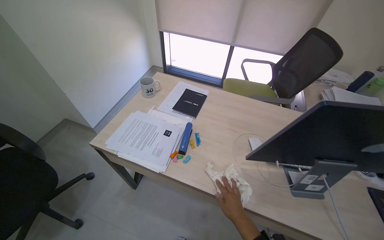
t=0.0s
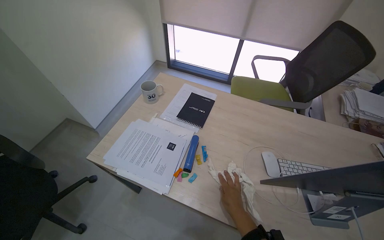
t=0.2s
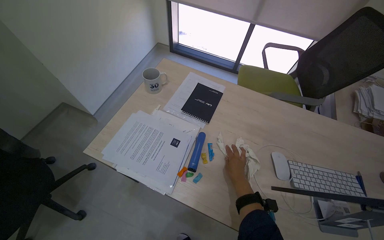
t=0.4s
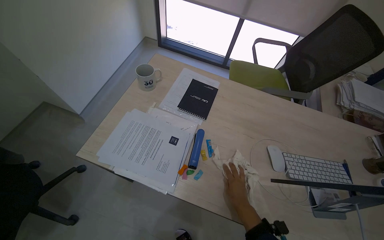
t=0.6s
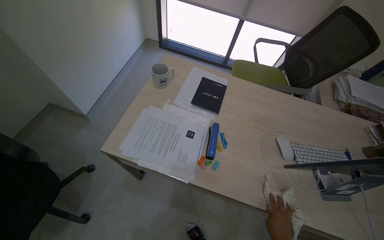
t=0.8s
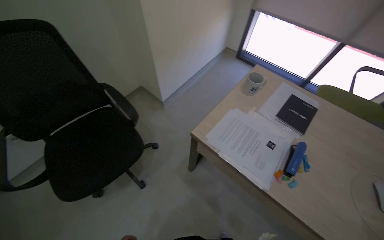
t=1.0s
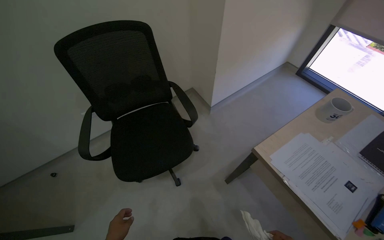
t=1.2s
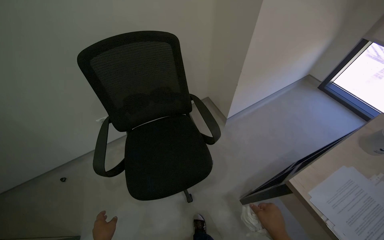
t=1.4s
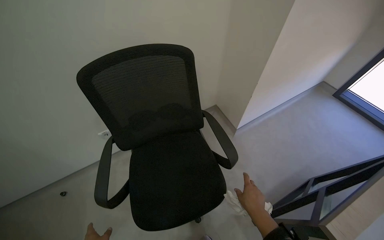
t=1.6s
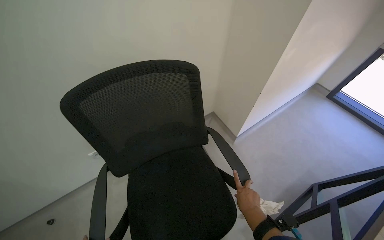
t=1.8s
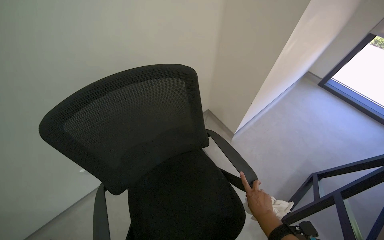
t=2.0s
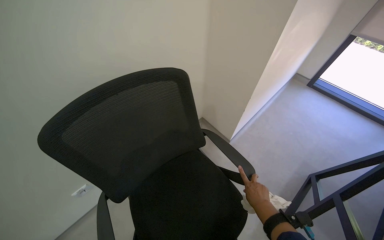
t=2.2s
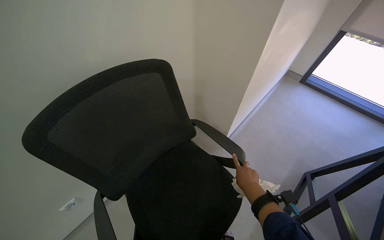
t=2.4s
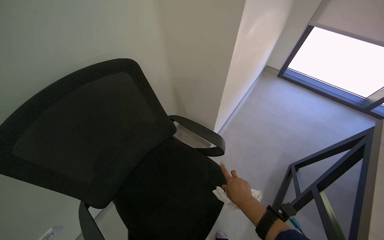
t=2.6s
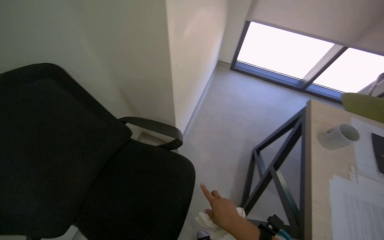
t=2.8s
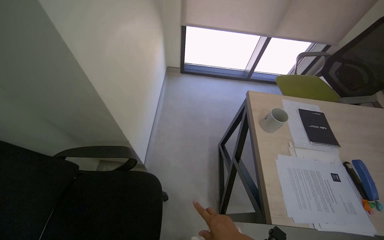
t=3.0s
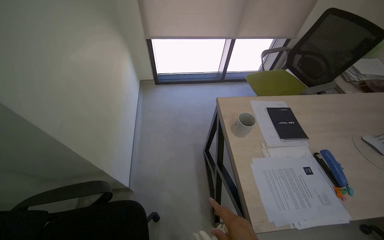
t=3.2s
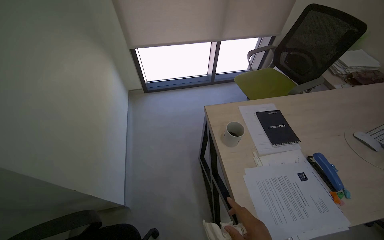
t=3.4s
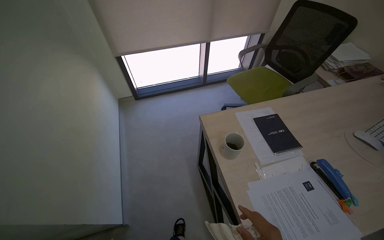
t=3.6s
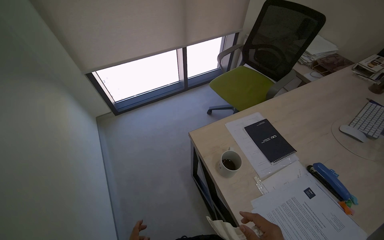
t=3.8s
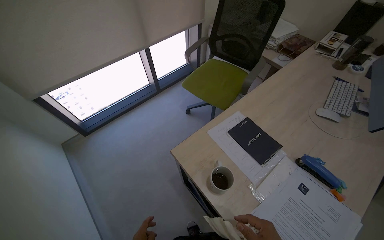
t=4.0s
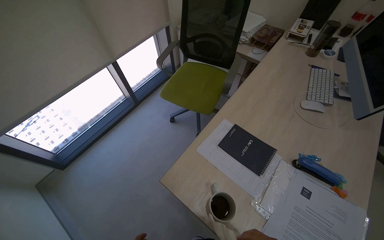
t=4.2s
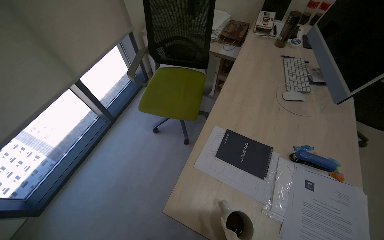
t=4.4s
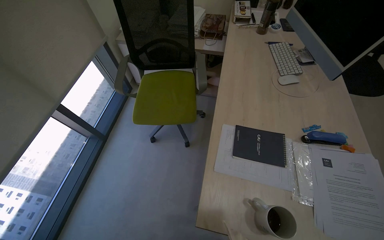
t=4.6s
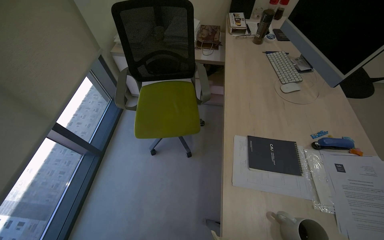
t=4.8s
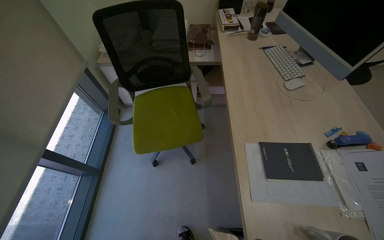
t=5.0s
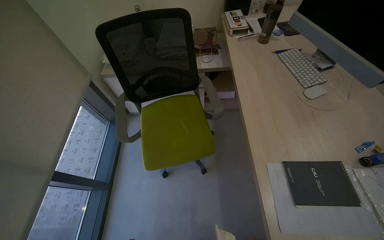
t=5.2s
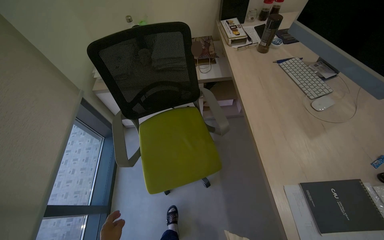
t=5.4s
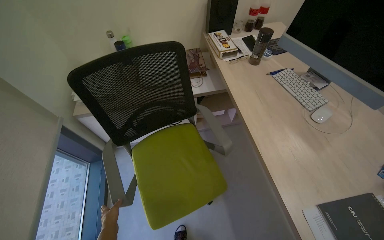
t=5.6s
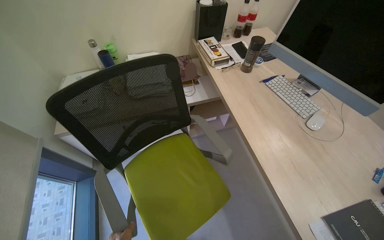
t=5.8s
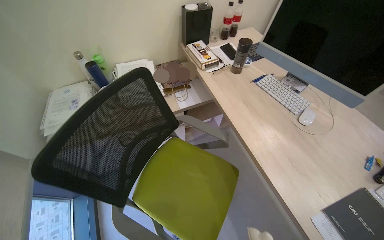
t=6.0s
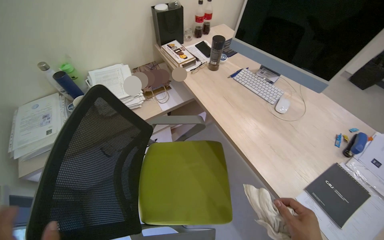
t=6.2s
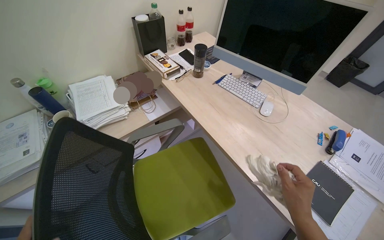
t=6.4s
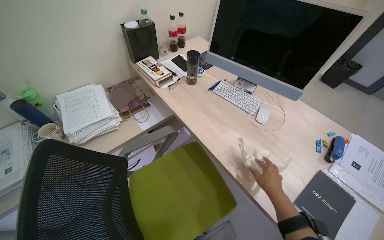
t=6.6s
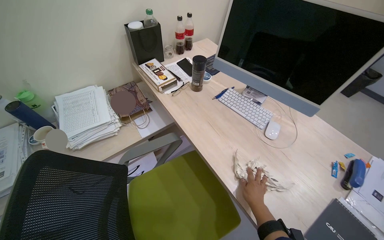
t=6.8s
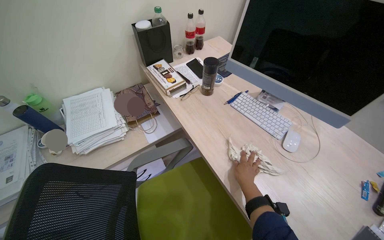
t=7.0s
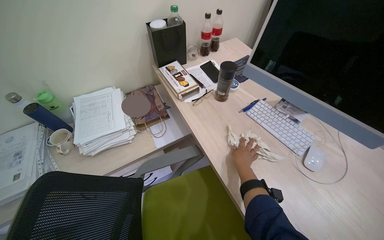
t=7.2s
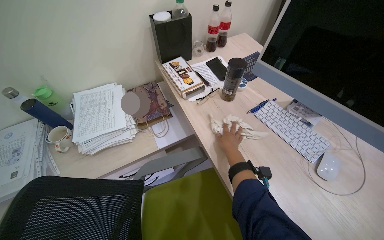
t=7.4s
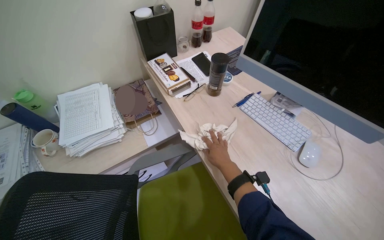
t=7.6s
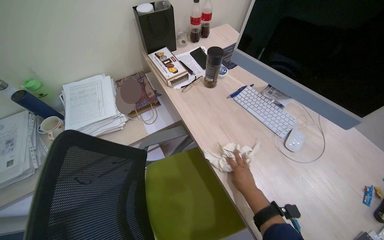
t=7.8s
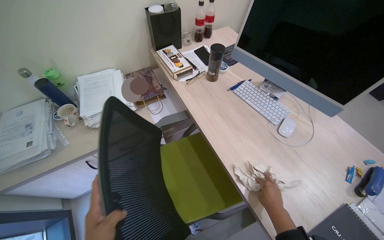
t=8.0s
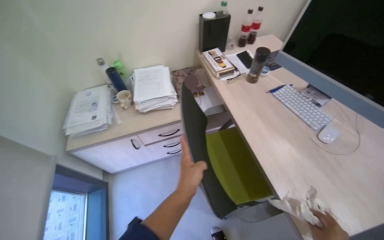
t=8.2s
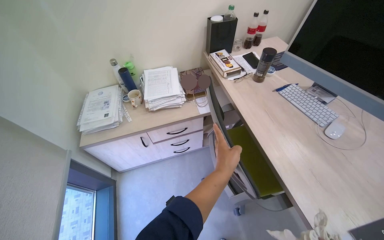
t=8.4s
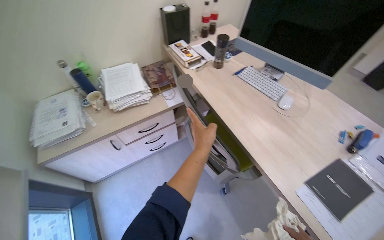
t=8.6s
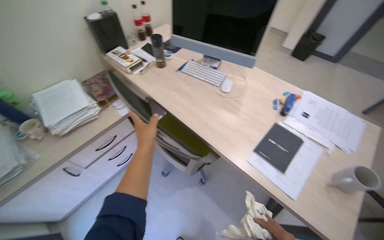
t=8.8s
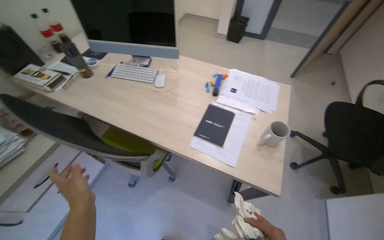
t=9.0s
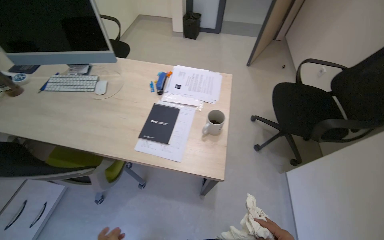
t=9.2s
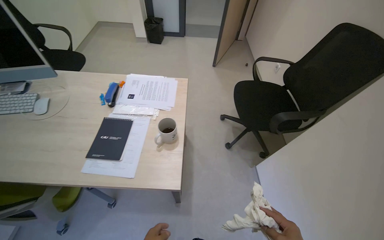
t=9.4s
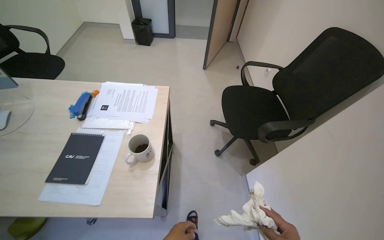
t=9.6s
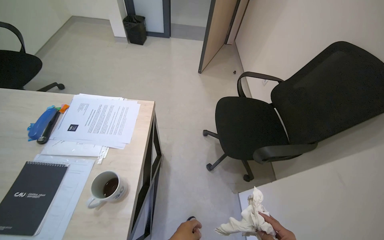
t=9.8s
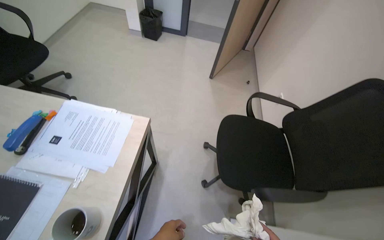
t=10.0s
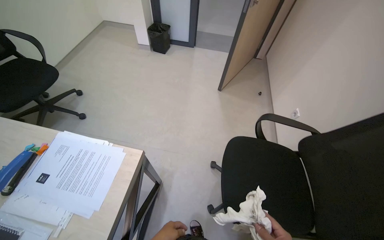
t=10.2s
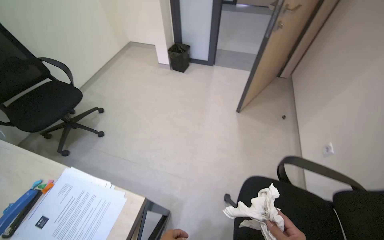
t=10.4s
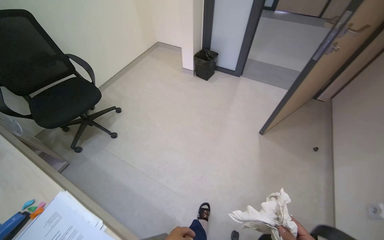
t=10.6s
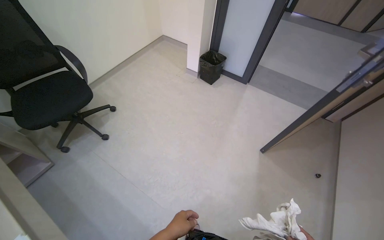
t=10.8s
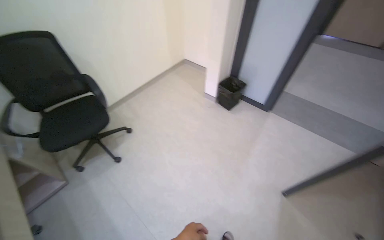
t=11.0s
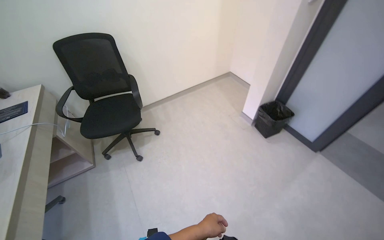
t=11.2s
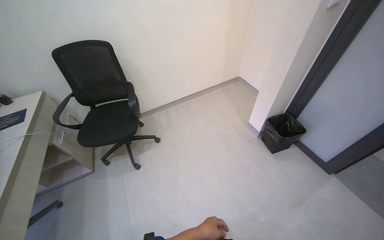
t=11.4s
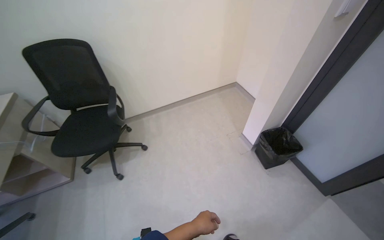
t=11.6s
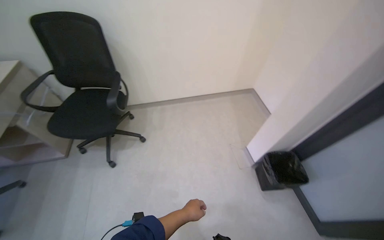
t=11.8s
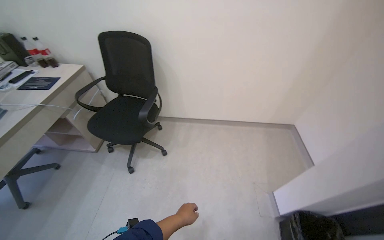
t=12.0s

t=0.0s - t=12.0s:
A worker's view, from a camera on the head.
Job: wiping surfaces.
The whole recording: Cleaning office area surfaces. The worker cleans surfaces in office rooms, including desks, chairs, and shelves, and handles trash.
t=0.0s - t=1.6s: The camera travels some 80 cm. The wearer looks roughly 40 degrees further to the left.
t=1.6s - t=3.0s: The head turns to the right by roughly 35 degrees.
t=4.4s - t=6.0s: The camera is carried roughly 70 cm. The wearer looks approximately 50 degrees further to the right.
t=7.6s - t=9.0s: The head travels roughly 50 cm. The wearer looks roughly 35 degrees further to the right.
t=9.0s - t=10.4s: The wearer moves about 1 m.
t=10.4s - t=12.0s: The head travels some 1.5 m. The head rotates some 75 degrees to the left.

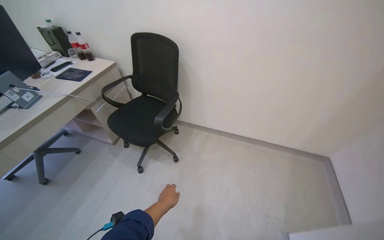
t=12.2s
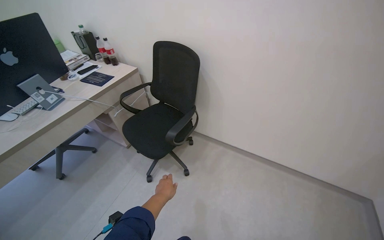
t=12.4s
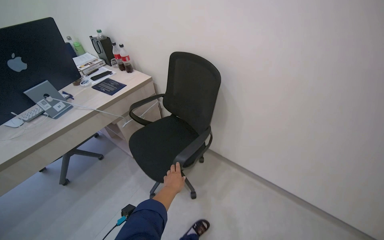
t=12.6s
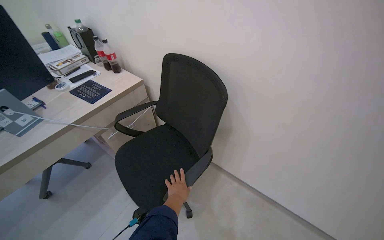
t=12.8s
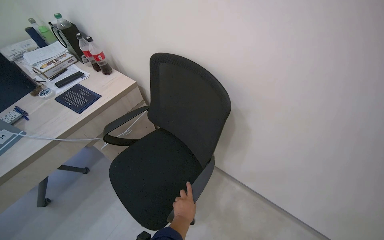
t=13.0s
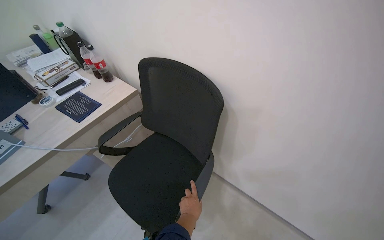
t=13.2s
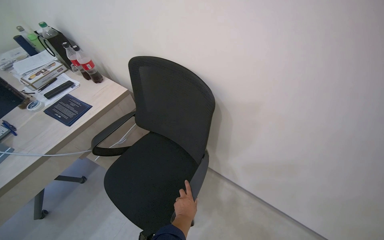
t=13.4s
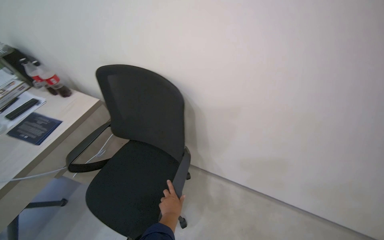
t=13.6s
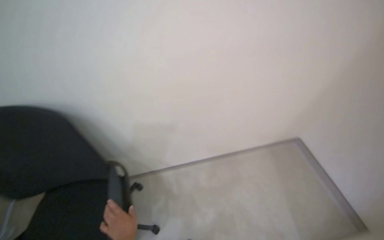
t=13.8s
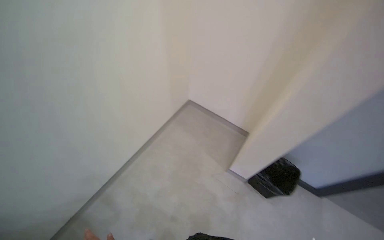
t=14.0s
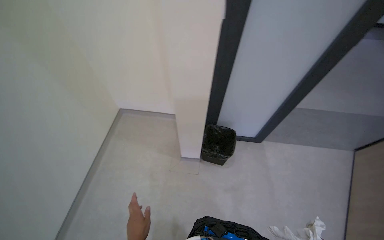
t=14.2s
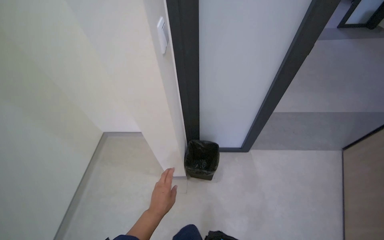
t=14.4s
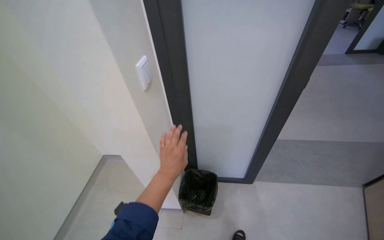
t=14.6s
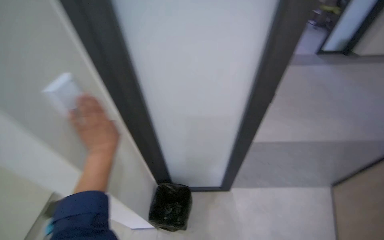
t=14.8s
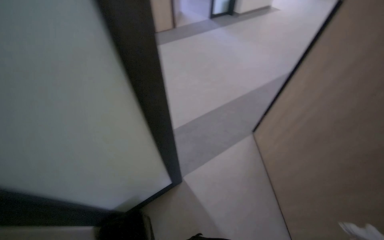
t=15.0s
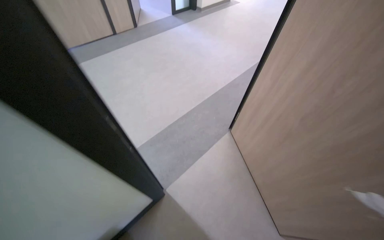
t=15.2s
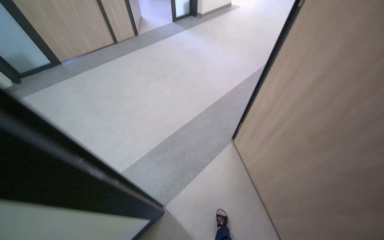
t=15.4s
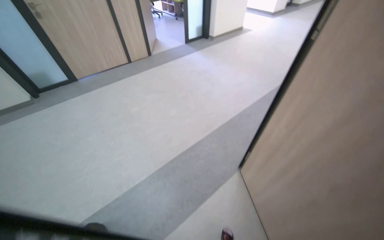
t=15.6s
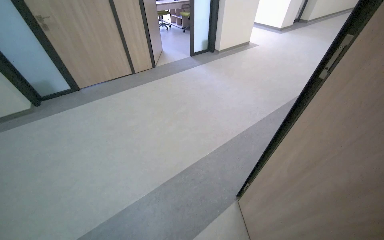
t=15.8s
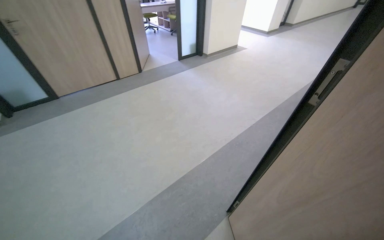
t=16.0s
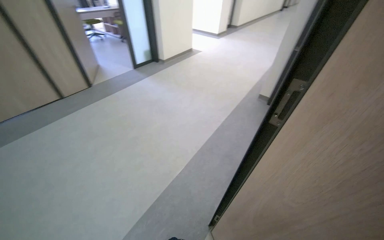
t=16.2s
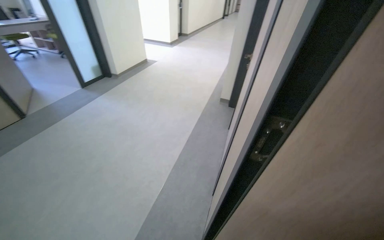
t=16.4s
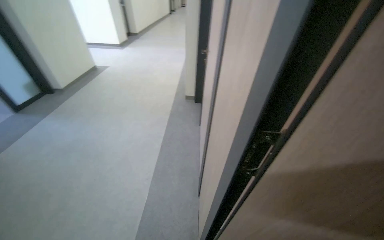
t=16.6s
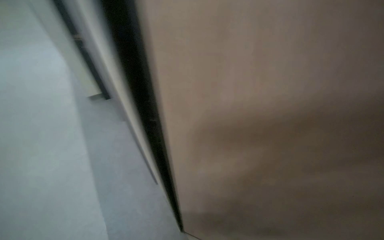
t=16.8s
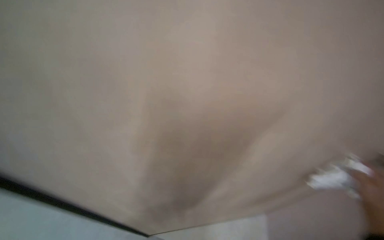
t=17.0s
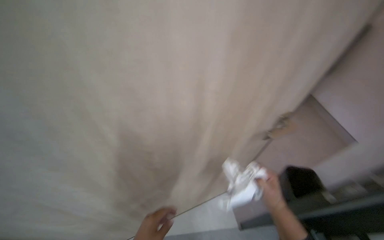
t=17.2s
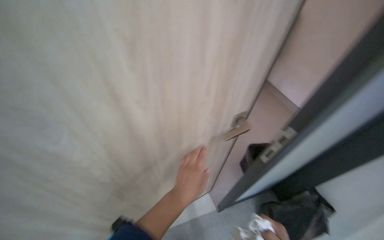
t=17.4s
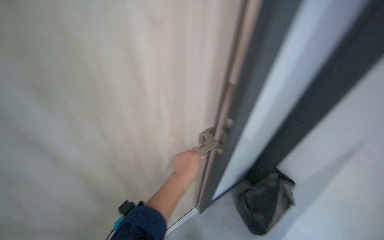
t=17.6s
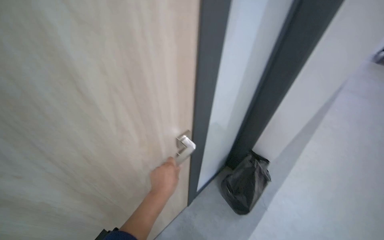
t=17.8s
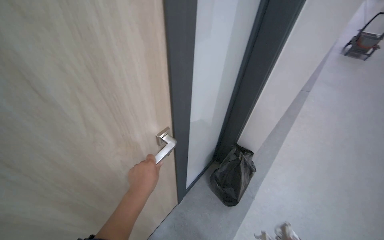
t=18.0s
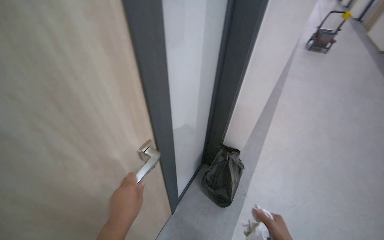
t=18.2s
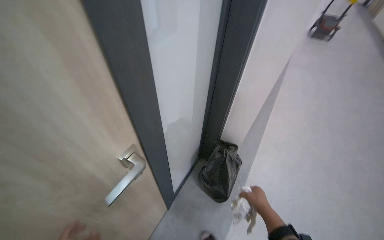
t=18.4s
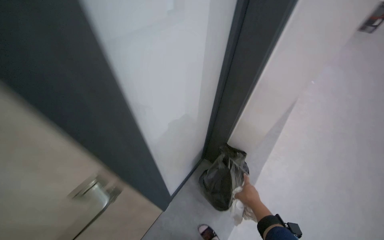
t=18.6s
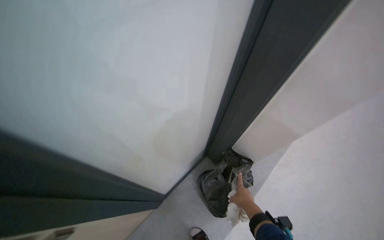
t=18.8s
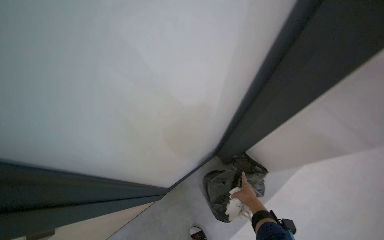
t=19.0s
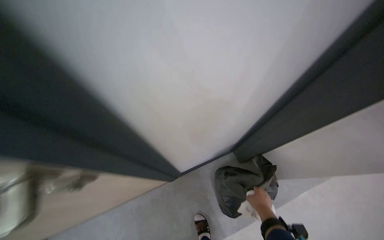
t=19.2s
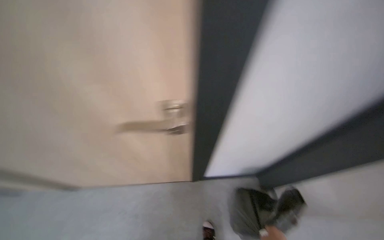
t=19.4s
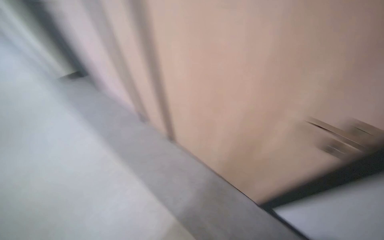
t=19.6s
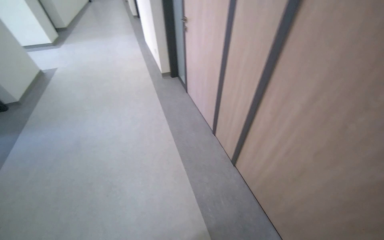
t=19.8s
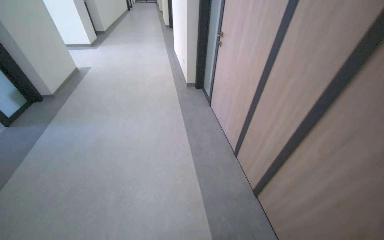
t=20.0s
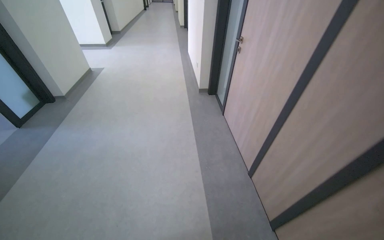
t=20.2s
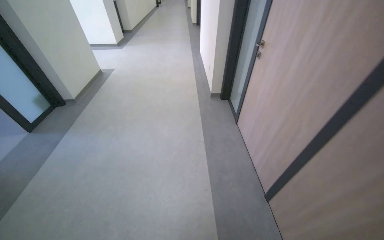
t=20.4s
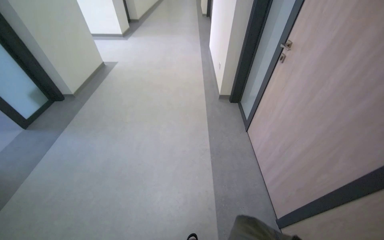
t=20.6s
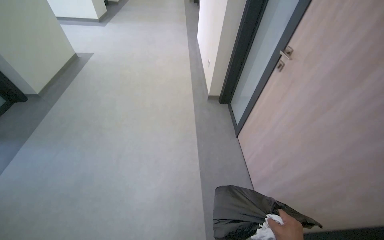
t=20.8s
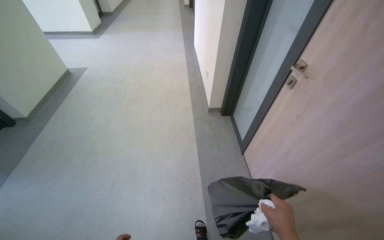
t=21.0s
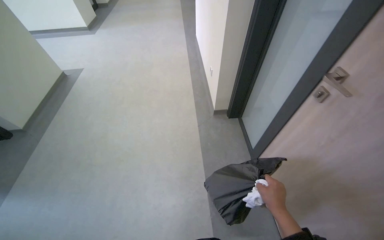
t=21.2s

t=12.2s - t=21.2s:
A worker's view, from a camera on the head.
Job: wiping surfaces.
The whole recording: Cleaning office area surfaces. The worker cleans surfaces in office rooms, including desks, chairs, and shelves, and handles trash.
t=12.2s - t=13.8s: The wearer moves some 60 cm. The wearer's head swings some 30 degrees to the right.
t=13.8s - t=15.2s: The camera travels about 80 cm. The wearer's head swings about 95 degrees to the right.
t=15.2s - t=16.6s: The camera is carried roughly 90 cm. The wearer looks roughly 40 degrees further to the right. The wearer looks about 10 degrees further upward.
t=16.6s - t=18.2s: The wearer looks some 55 degrees further to the right.
t=18.2s - t=19.8s: The head rotates roughly 60 degrees to the left. The camera pitches downward, by roughly 15 degrees.
